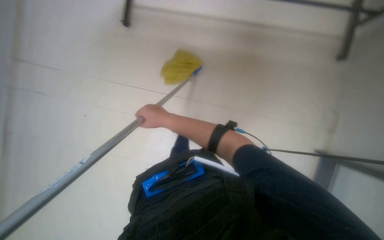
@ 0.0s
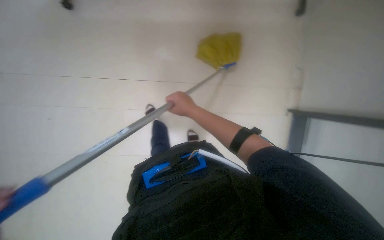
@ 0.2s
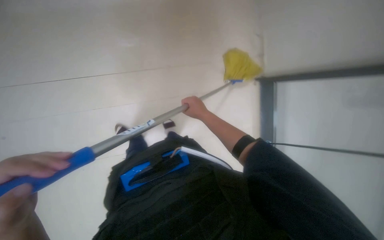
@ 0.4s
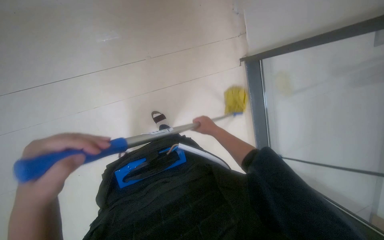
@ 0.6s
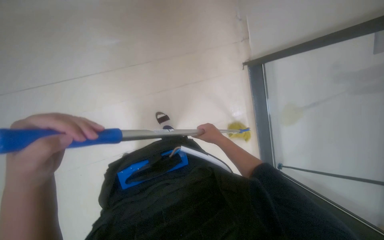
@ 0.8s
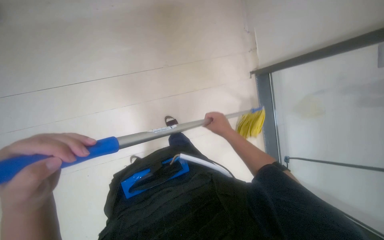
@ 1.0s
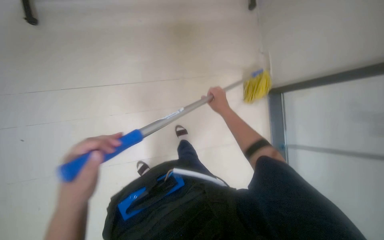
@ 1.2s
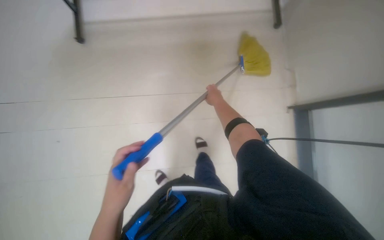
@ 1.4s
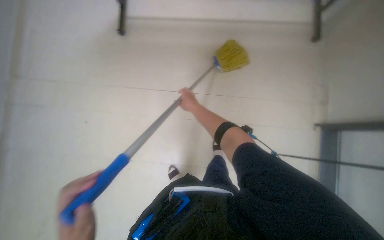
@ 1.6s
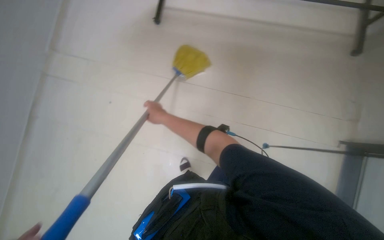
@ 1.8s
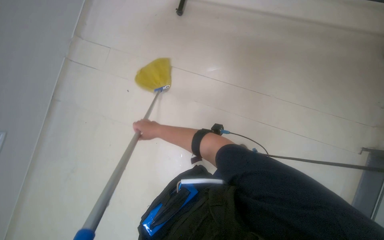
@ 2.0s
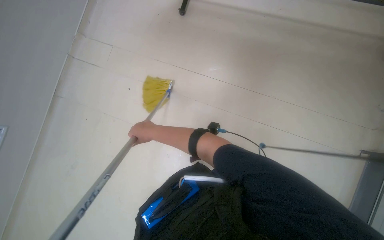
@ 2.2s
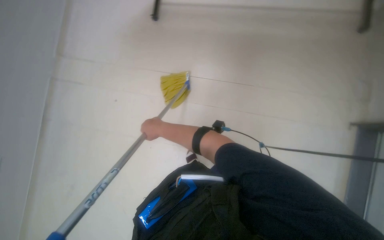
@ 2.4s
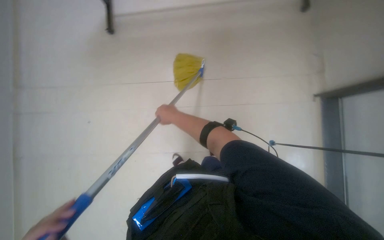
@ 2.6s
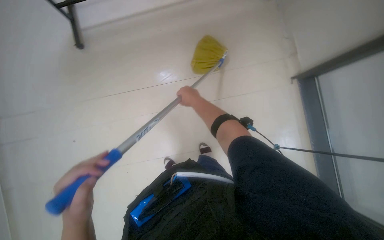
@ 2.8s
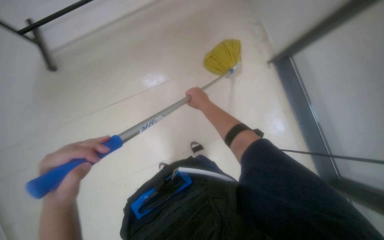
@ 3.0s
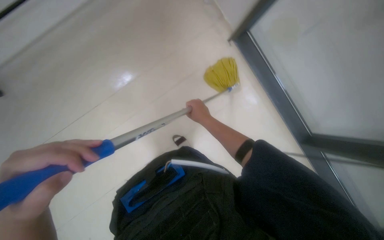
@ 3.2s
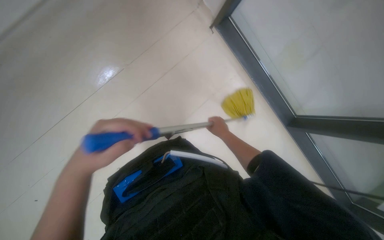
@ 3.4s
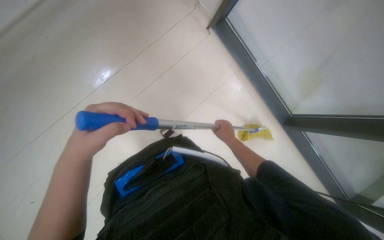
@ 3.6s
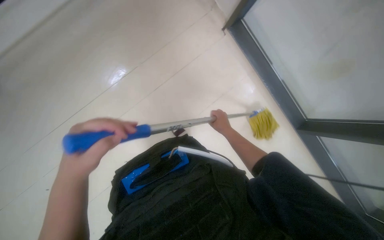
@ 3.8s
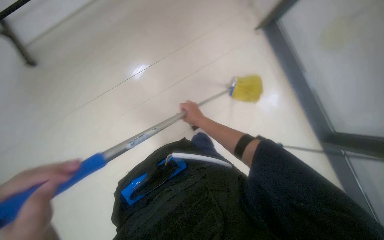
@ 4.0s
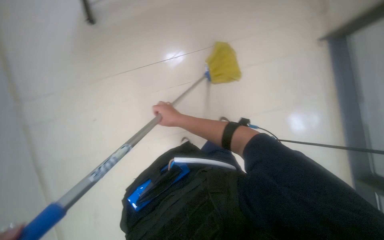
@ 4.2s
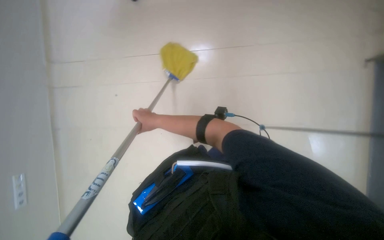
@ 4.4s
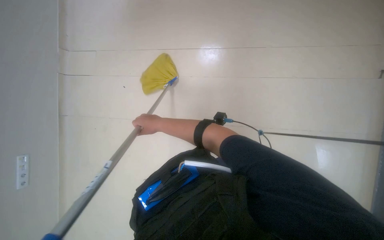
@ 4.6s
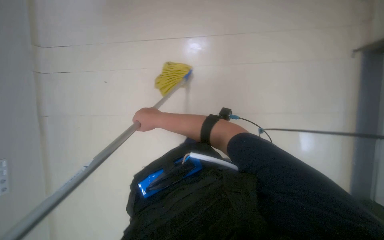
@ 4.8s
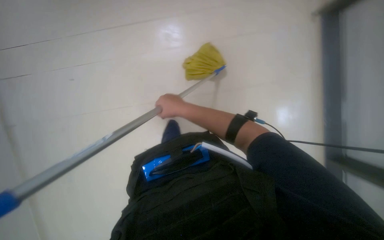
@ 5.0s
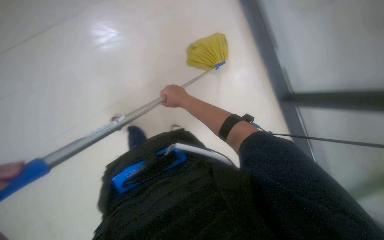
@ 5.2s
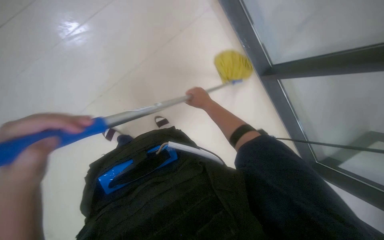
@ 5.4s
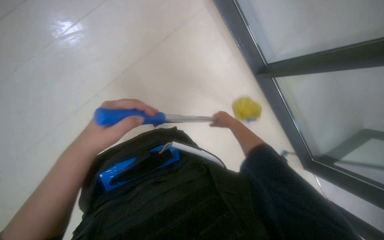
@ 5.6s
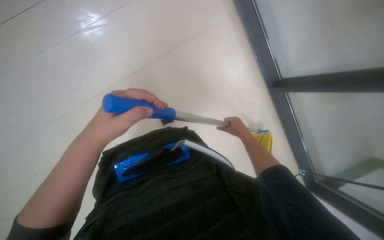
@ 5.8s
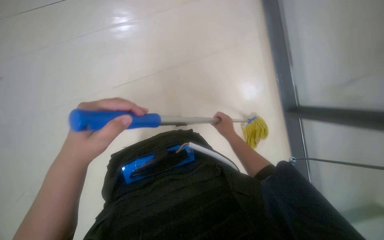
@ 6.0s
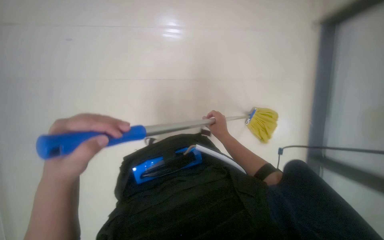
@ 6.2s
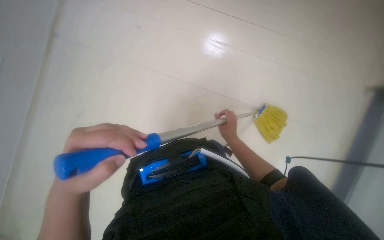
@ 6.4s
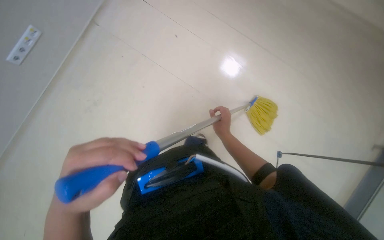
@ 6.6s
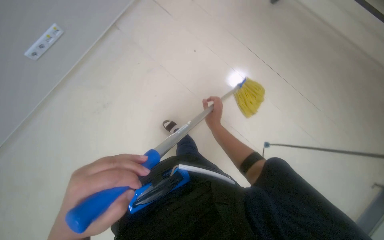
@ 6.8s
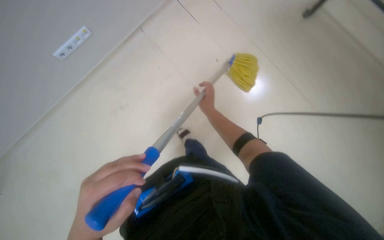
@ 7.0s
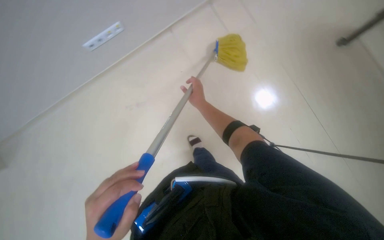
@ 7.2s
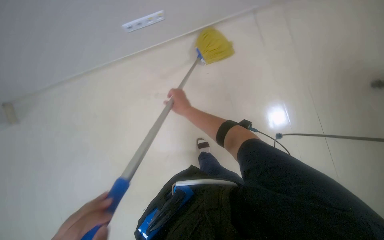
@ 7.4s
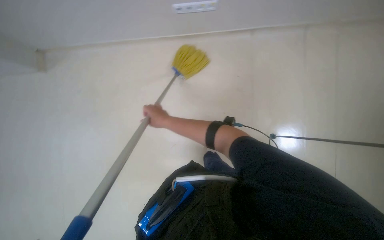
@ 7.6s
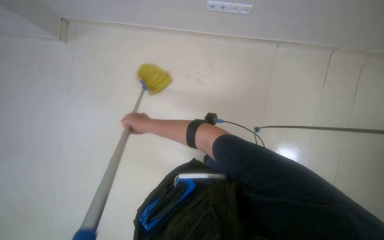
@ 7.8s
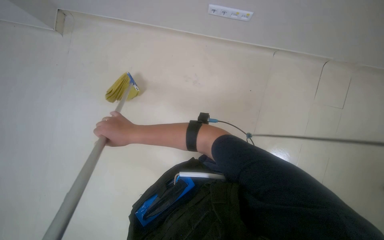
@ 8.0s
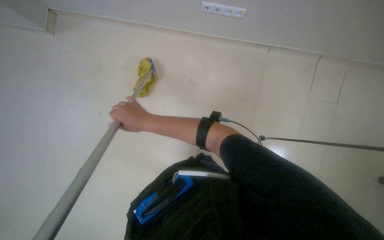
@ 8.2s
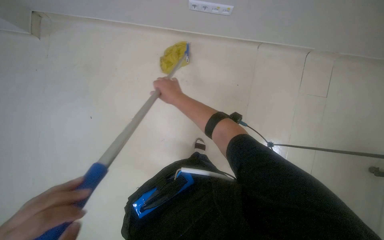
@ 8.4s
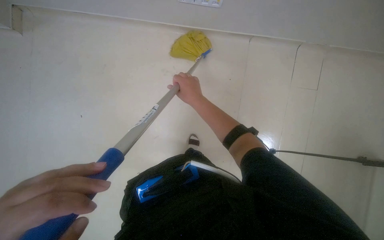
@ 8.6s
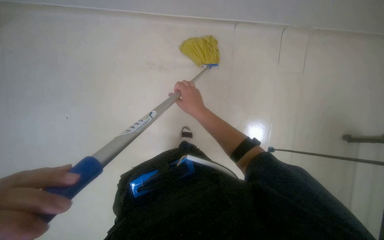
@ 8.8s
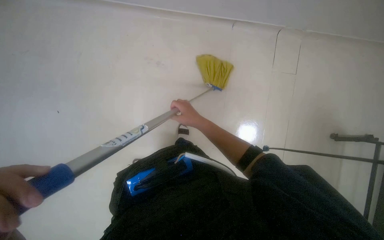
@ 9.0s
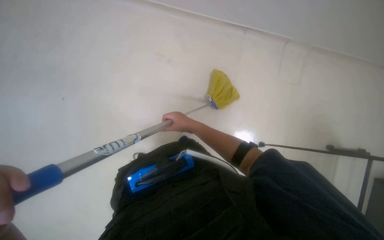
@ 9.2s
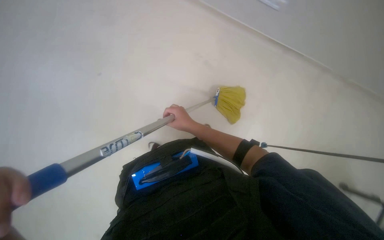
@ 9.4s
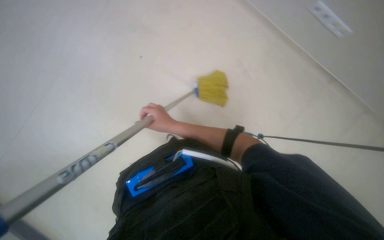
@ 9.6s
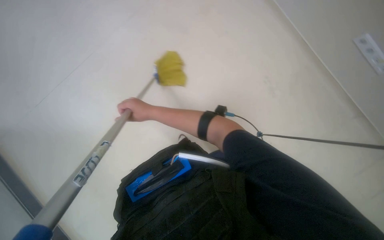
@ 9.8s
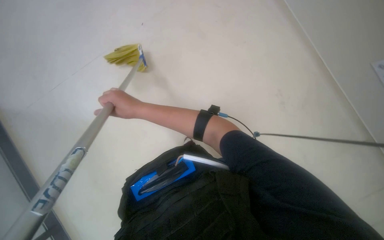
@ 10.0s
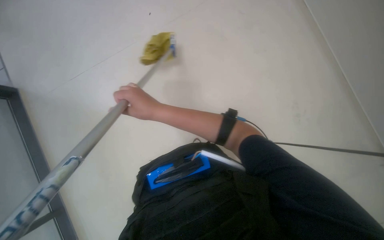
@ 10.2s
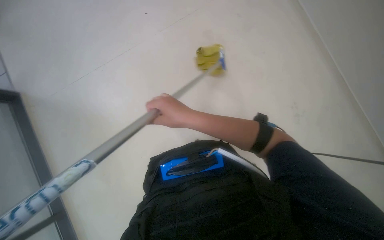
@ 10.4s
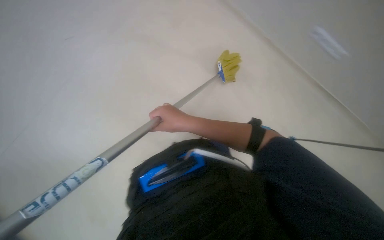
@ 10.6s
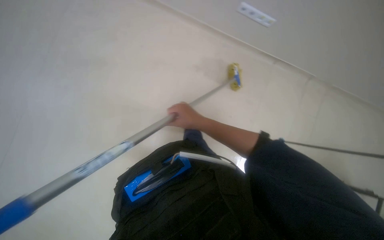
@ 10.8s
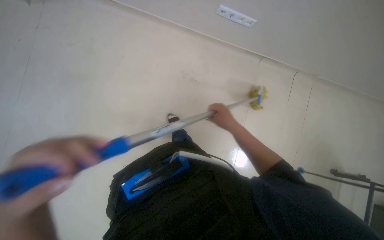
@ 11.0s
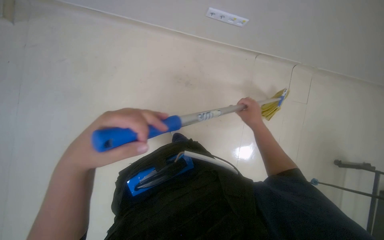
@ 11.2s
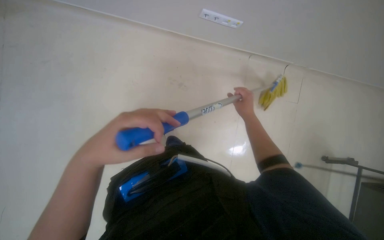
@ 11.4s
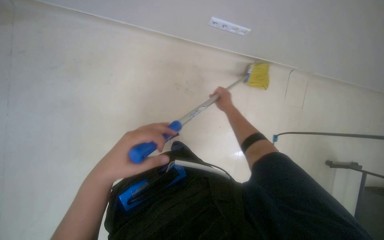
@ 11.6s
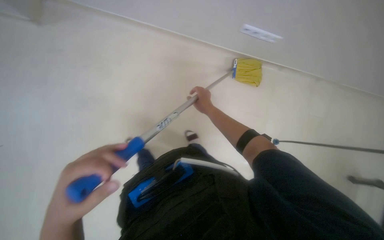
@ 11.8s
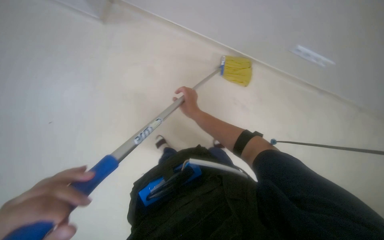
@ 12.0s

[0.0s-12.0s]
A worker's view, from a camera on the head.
Job: mopping floor.
The whole recording: Mopping the floor. The worker mops the floor with a yellow mop.
3.0s to 4.4s: The right hand moves to the left, approximately 15 cm.
4.4s to 6.0s: The right hand goes approximately 10 cm to the right.
6.0s to 7.6s: The right hand shifts approximately 25 cm to the left.
7.6s to 9.0s: The right hand travels to the right by roughly 10 cm.
9.0s to 10.4s: The right hand heads nearer to the camera, covering approximately 15 cm, and travels to the left and back again, about 15 cm each way.
10.4s to 12.0s: The right hand goes roughly 10 cm farther from the camera, and moves roughly 30 cm to the right and comes back.

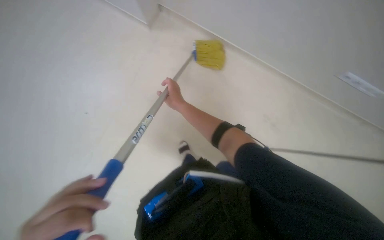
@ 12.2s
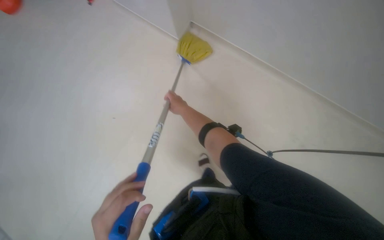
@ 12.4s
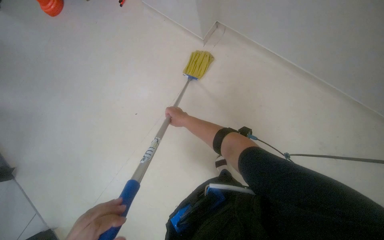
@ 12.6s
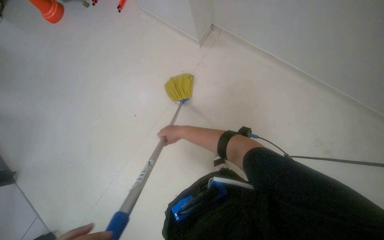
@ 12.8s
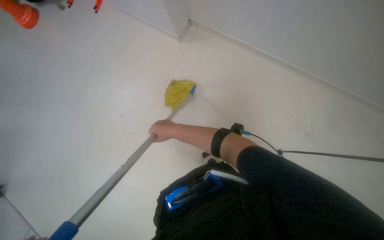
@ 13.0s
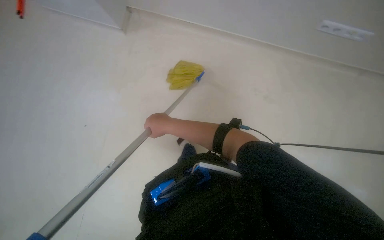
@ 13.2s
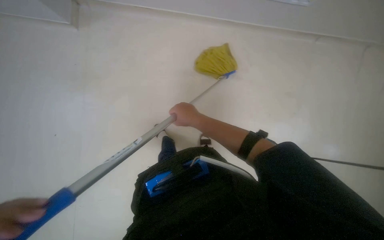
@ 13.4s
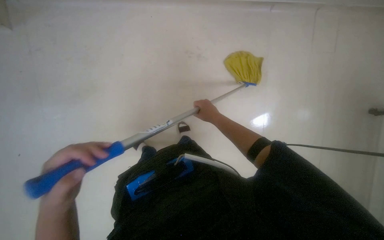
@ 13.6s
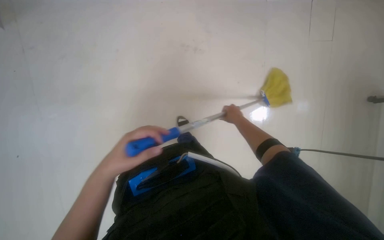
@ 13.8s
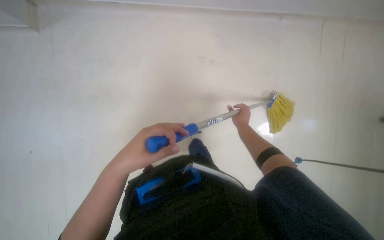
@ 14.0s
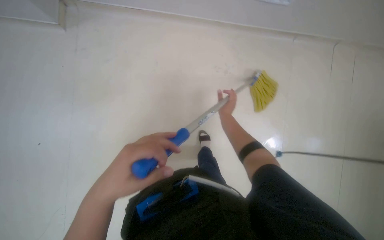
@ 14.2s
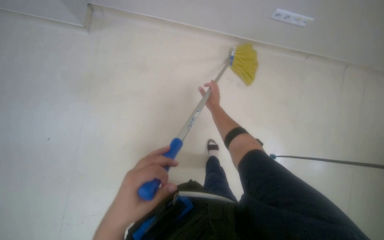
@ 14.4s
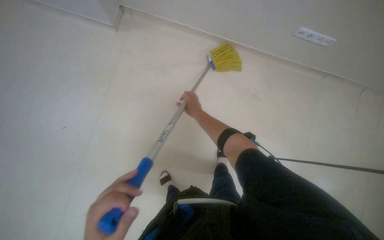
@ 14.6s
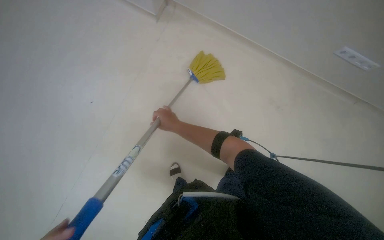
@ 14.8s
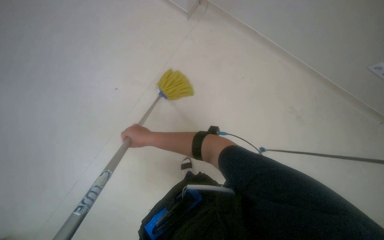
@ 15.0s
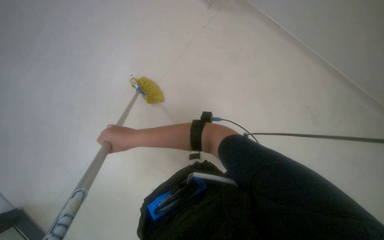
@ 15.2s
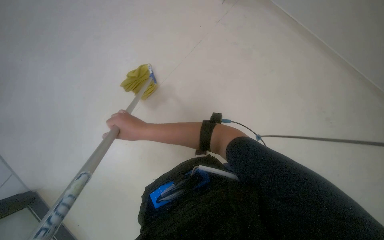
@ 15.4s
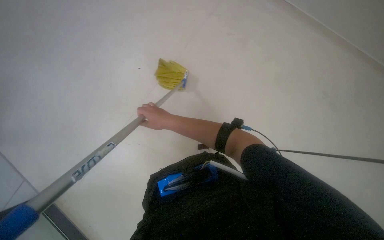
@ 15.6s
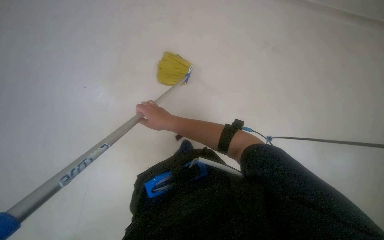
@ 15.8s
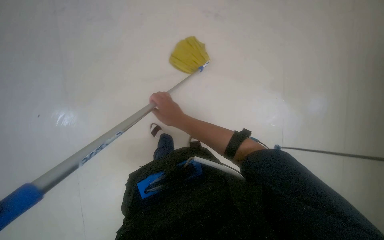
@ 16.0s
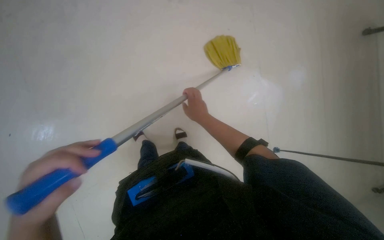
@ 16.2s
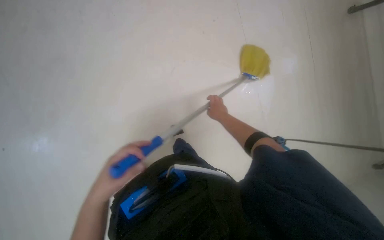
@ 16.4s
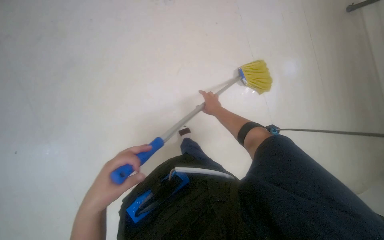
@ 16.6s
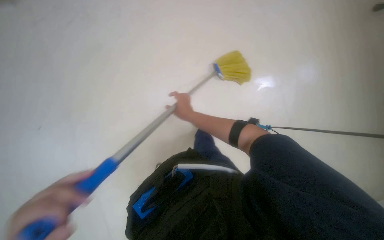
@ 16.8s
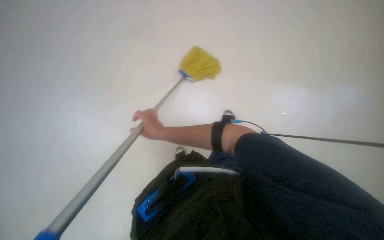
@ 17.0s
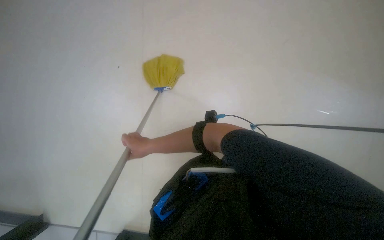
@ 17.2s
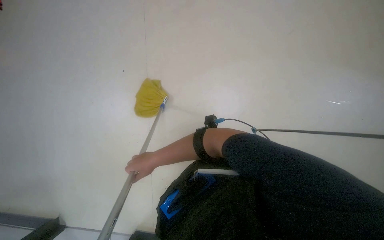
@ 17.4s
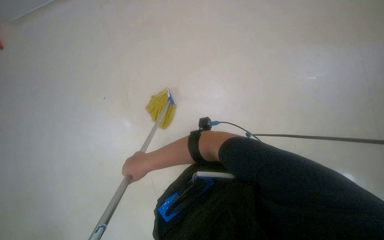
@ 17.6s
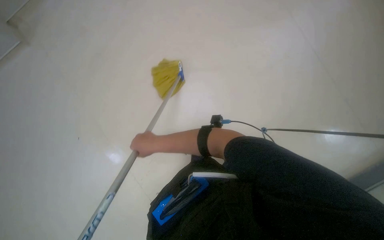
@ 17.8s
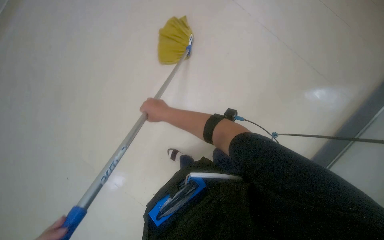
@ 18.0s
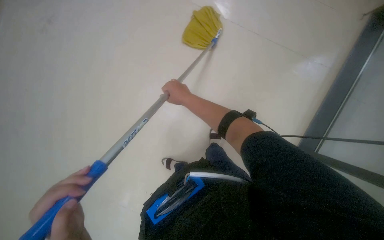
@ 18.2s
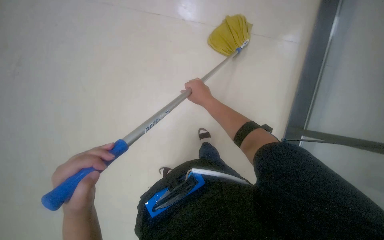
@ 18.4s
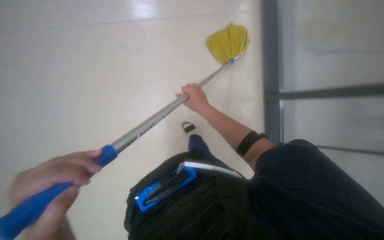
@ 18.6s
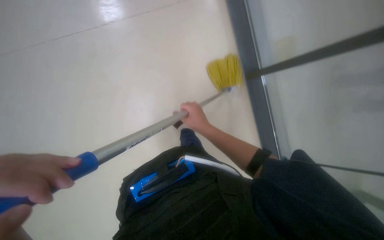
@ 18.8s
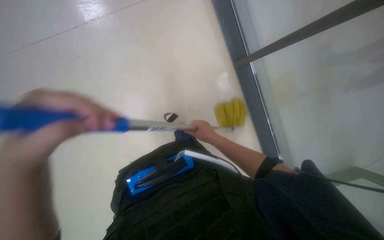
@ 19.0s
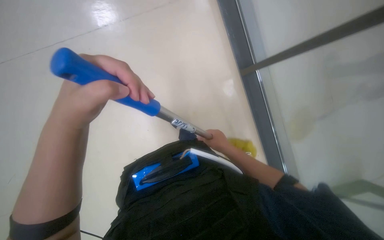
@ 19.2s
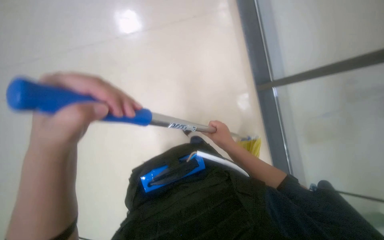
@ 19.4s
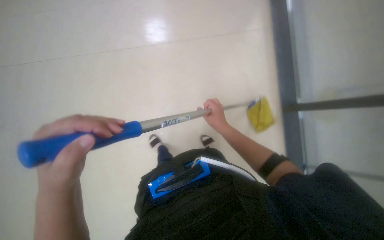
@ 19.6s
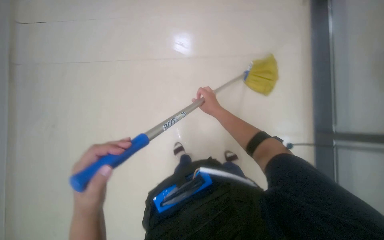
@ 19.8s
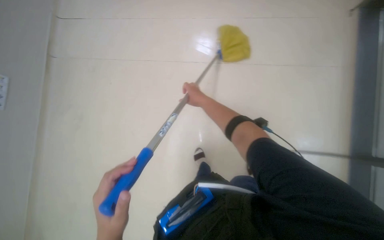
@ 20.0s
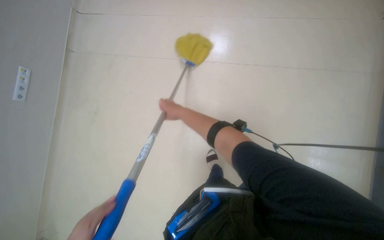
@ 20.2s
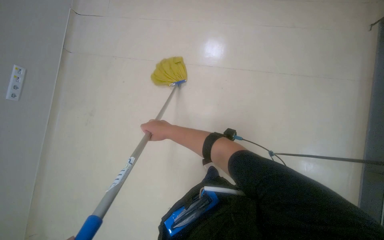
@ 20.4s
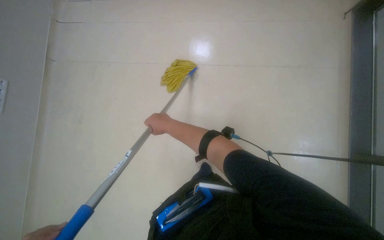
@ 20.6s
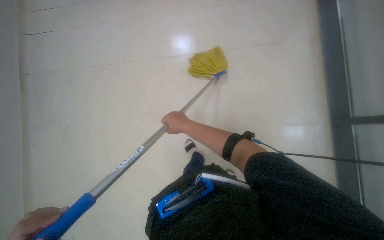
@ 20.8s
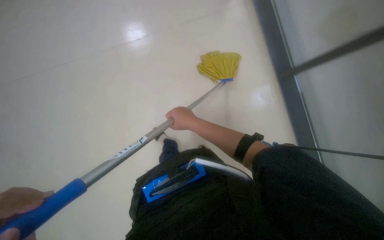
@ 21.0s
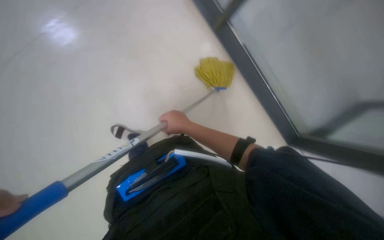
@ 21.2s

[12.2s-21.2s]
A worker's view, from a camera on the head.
Job: mopping floor.
The whole recording: Mopping the floor. The worker mops the floor with a yellow mop.
12.2s to 13.8s: The right hand moves to the right, approximately 40 cm.
13.8s to 15.2s: The head turns to the left by roughly 25 degrees. The right hand travels to the left and nearer to the camera by roughly 50 cm.
15.2s to 16.6s: The head rotates about 15 degrees to the left. The right hand shifts about 25 cm to the right and farther from the camera.
16.6s to 18.2s: The scene turns approximately 25 degrees counterclockwise in the picture.
18.2s to 19.8s: The right hand moves roughly 10 cm down the picture and comes back.
19.8s to 21.2s: The wearer's head swings some 35 degrees to the right. The wearer looks some 15 degrees further upward.
